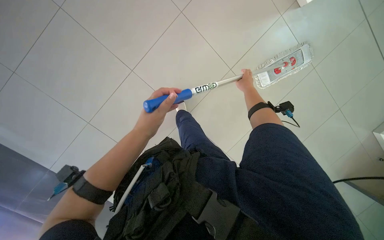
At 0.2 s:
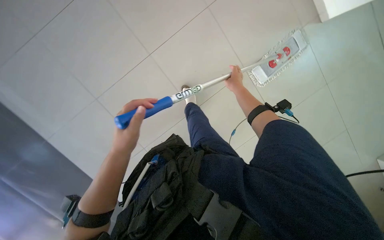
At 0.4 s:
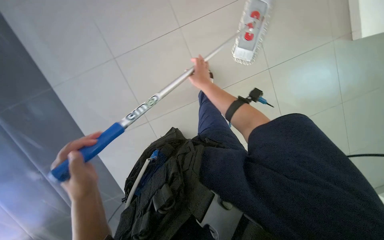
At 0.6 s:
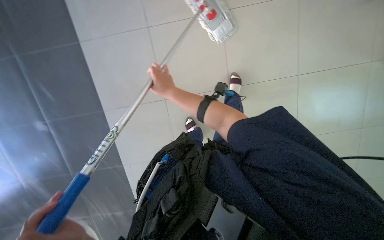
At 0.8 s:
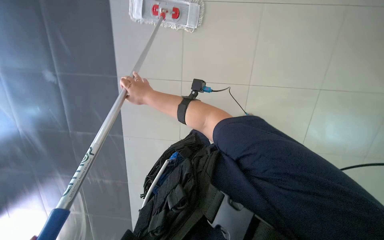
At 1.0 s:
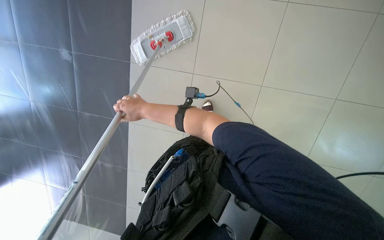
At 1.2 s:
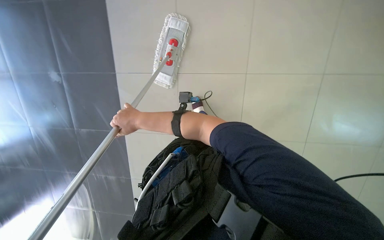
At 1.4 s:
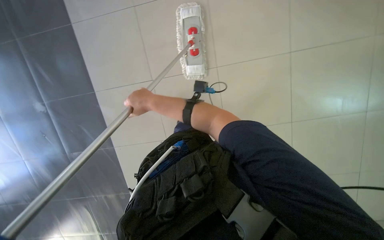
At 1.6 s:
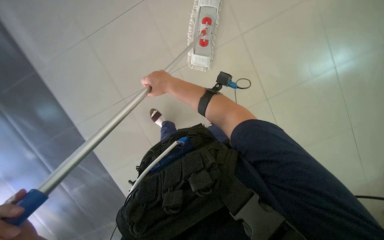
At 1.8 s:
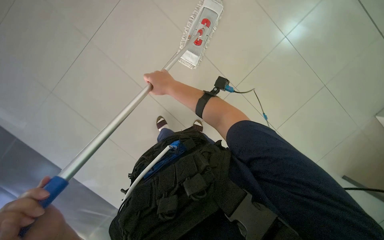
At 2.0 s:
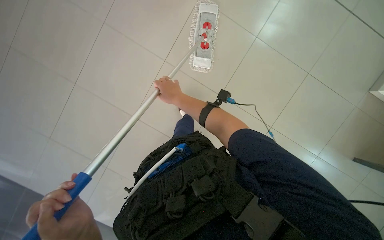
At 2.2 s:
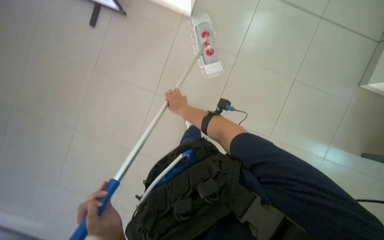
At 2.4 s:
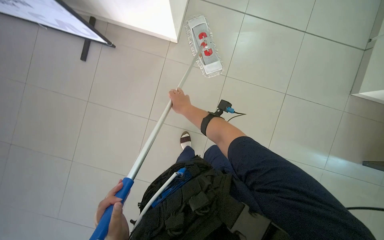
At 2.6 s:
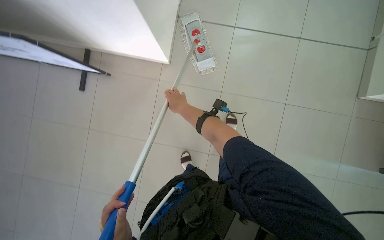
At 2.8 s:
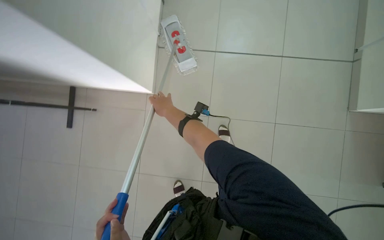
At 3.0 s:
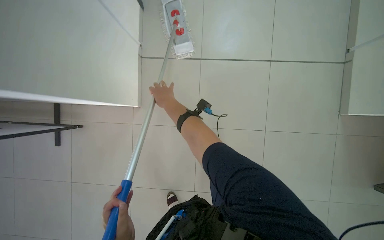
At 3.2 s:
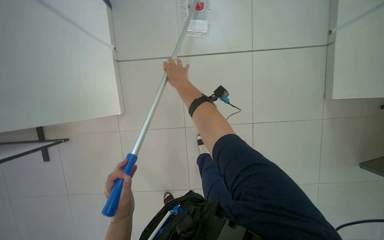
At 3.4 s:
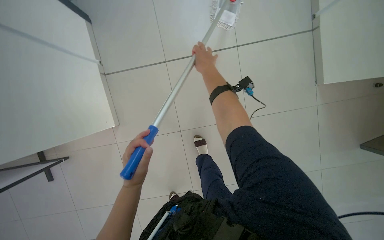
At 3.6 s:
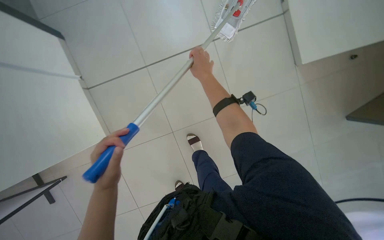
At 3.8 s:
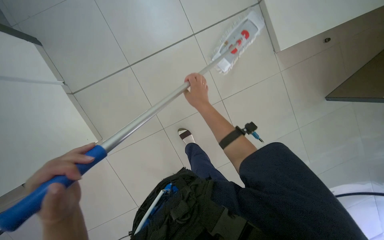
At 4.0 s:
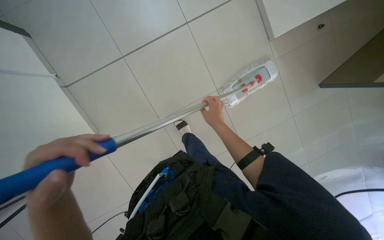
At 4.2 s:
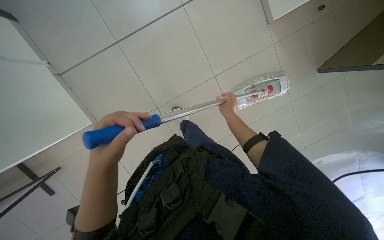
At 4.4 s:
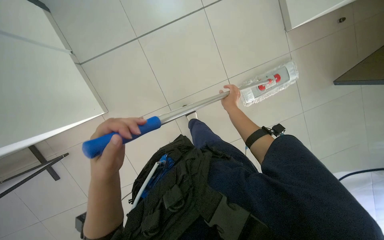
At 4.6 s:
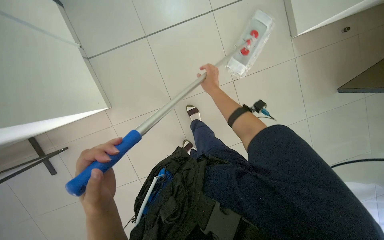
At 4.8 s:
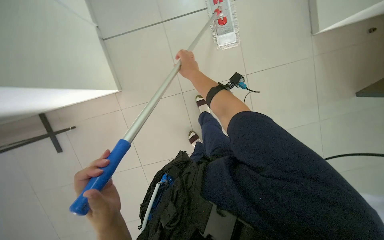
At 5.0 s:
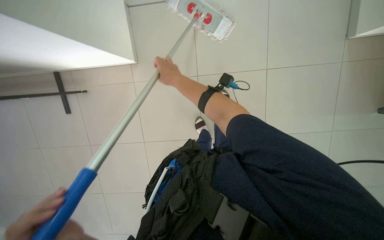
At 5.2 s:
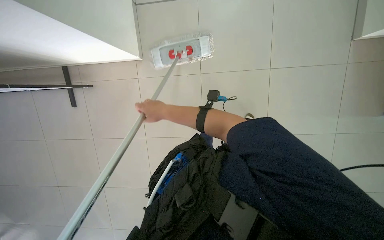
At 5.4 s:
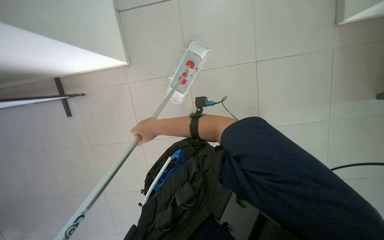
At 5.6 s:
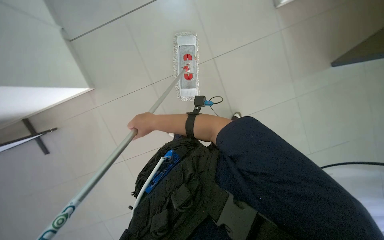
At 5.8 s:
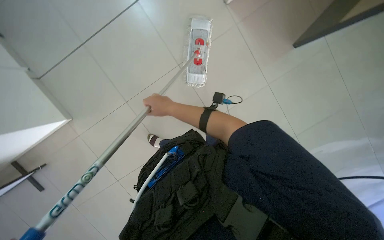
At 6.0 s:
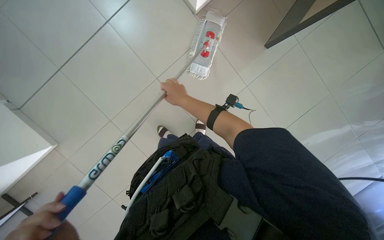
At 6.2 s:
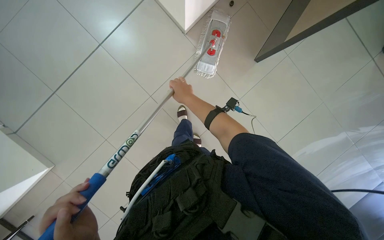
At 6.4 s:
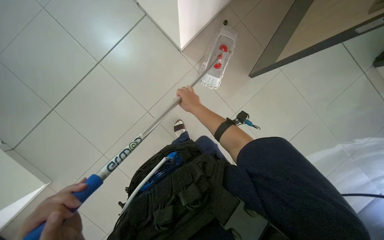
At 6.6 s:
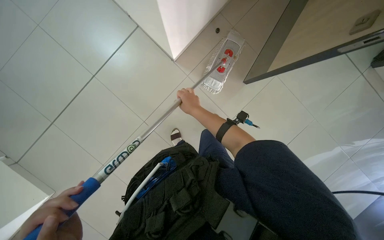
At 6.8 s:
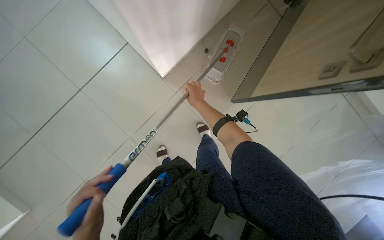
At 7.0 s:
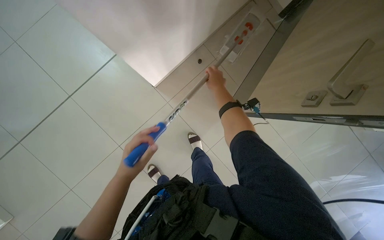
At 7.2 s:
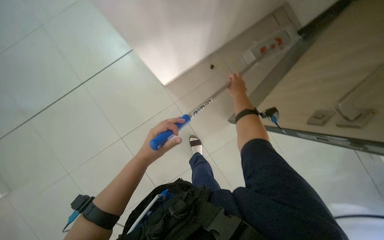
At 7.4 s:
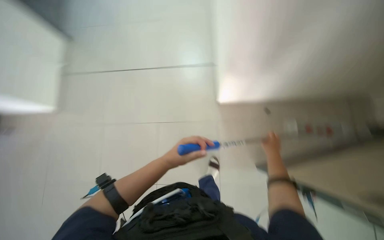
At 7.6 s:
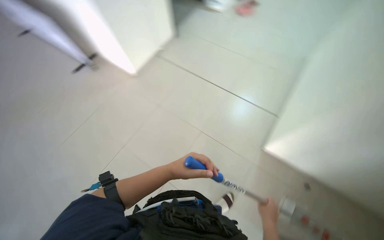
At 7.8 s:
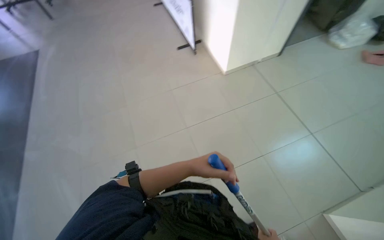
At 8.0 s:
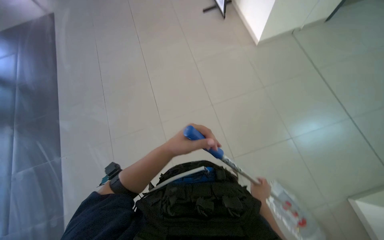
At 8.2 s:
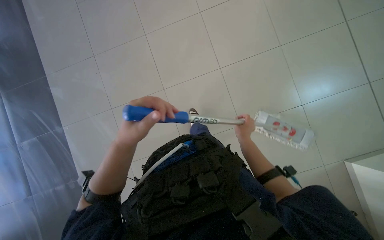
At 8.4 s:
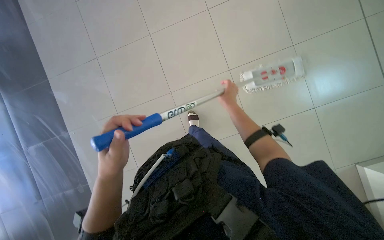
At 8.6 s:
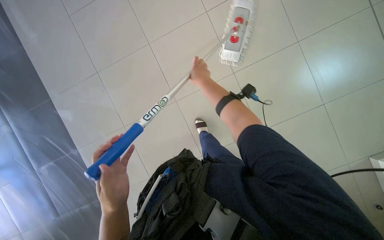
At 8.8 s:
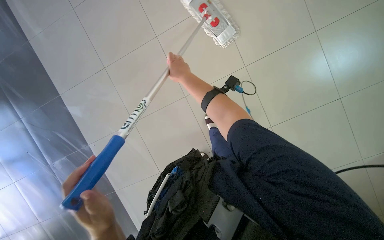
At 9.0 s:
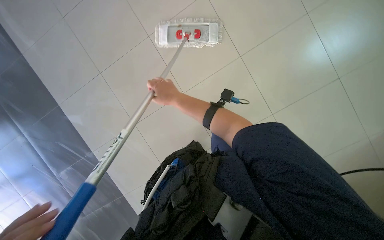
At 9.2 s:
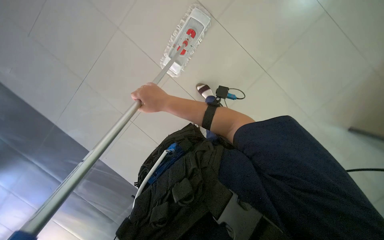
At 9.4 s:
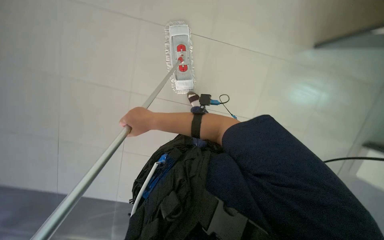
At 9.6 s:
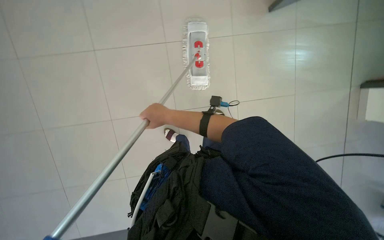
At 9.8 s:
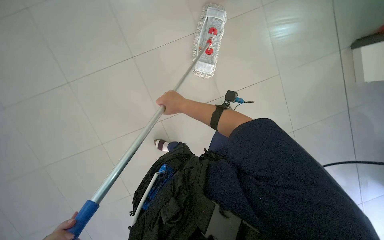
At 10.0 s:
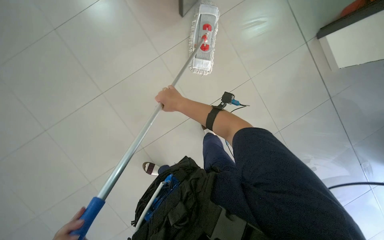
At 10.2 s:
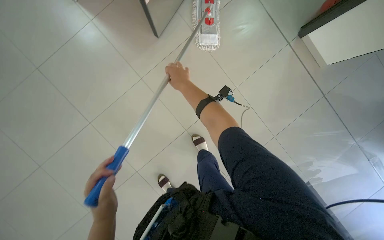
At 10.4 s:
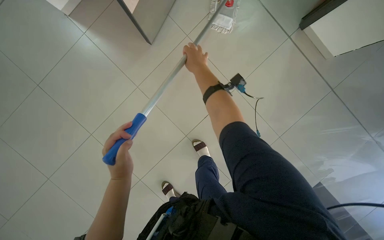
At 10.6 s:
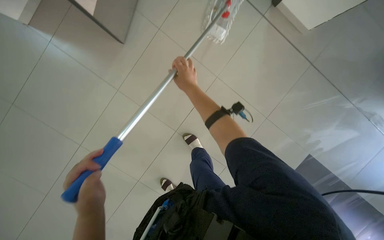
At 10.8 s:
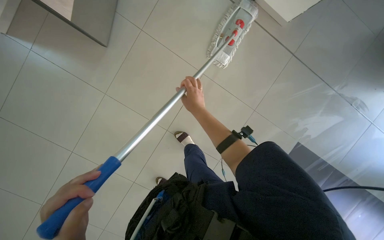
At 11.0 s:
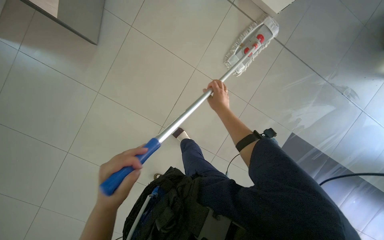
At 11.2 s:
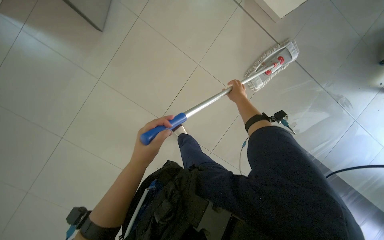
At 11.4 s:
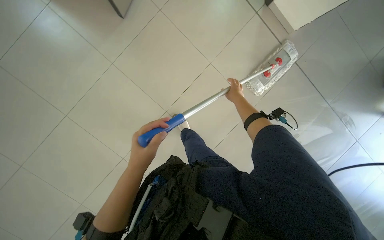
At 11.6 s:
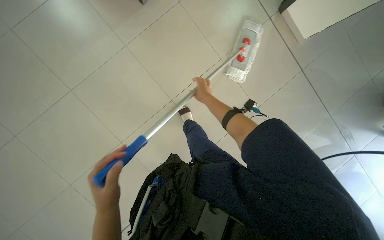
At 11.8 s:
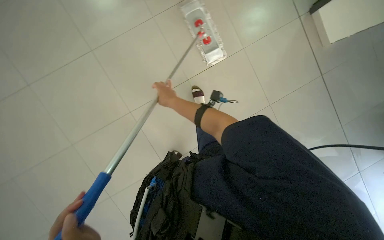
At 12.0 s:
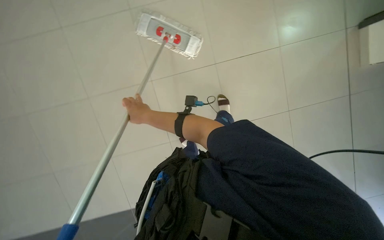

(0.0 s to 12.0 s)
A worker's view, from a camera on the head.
Job: mopping floor.
The whole recording: Mopping floor. The worker continues mopping the tiled floor with a white mop head.
1.6 s - 3.0 s: The right hand heads farther from the camera, covering about 15 cm.
3.0 s - 4.4 s: The camera travels approximately 50 cm. The view tips downward by some 15 degrees. The scene turns approximately 25 degrees counterclockwise in the picture.
9.0 s - 10.4 s: The scene turns approximately 25 degrees counterclockwise in the picture.

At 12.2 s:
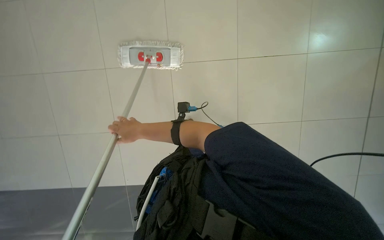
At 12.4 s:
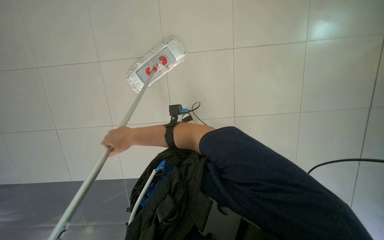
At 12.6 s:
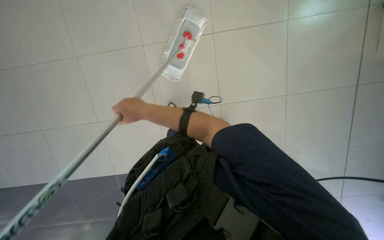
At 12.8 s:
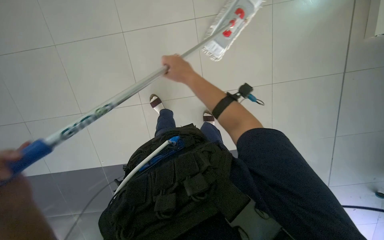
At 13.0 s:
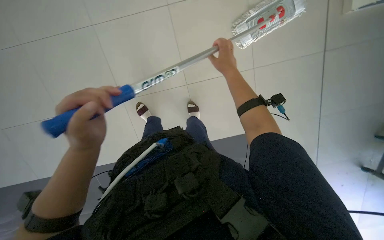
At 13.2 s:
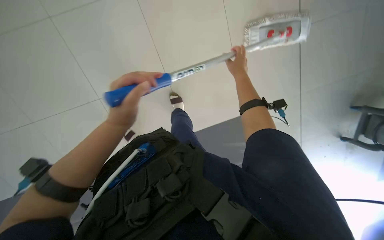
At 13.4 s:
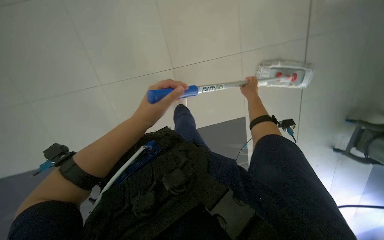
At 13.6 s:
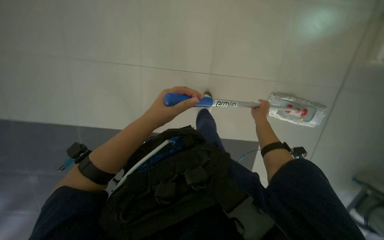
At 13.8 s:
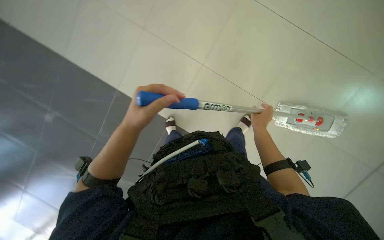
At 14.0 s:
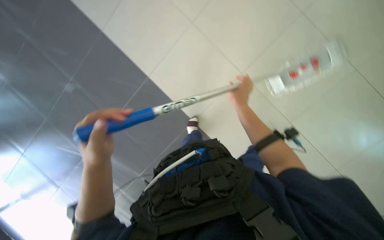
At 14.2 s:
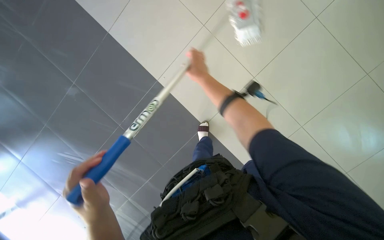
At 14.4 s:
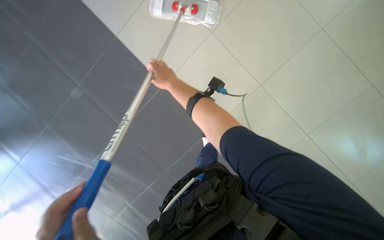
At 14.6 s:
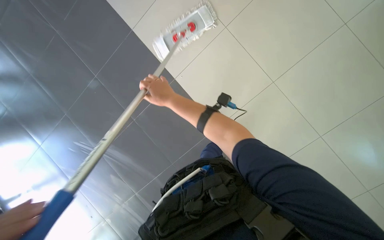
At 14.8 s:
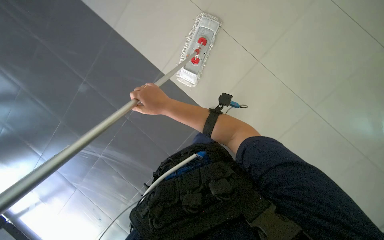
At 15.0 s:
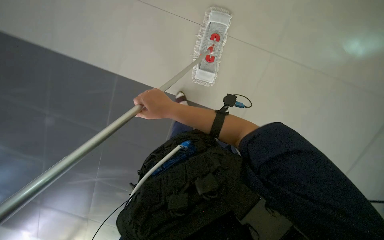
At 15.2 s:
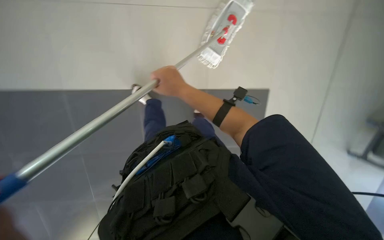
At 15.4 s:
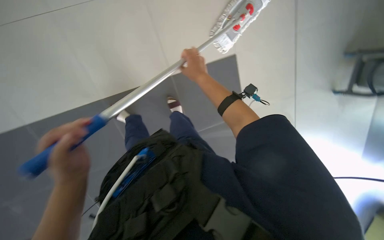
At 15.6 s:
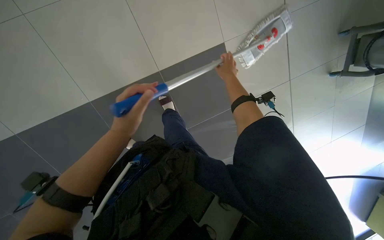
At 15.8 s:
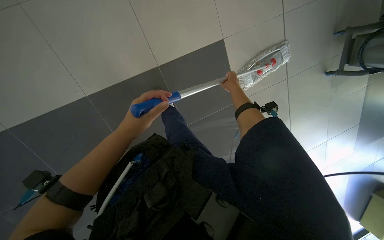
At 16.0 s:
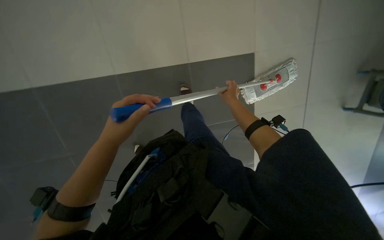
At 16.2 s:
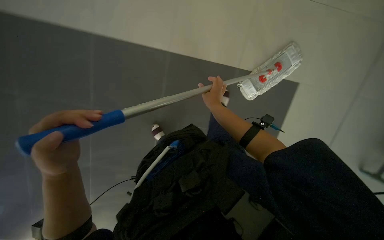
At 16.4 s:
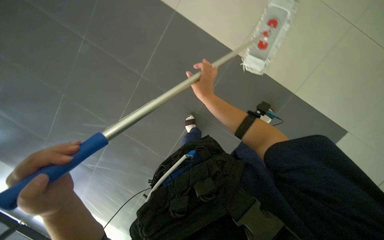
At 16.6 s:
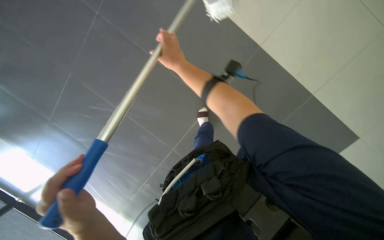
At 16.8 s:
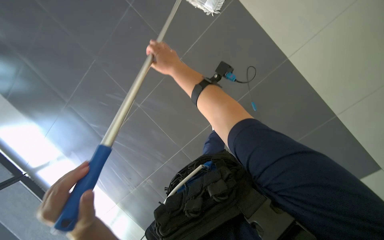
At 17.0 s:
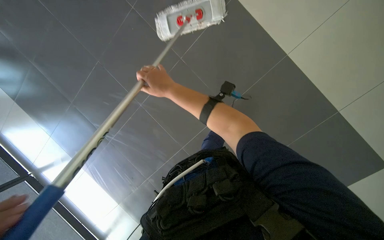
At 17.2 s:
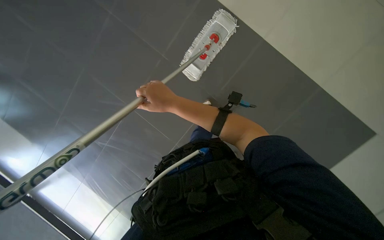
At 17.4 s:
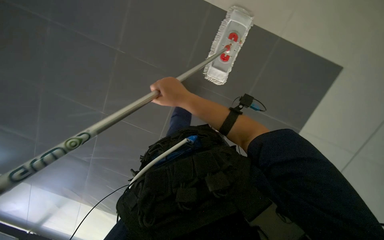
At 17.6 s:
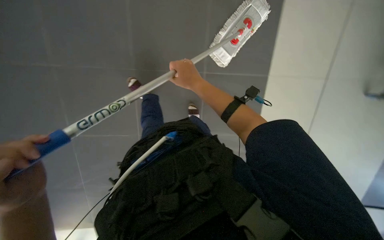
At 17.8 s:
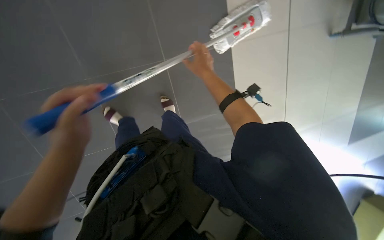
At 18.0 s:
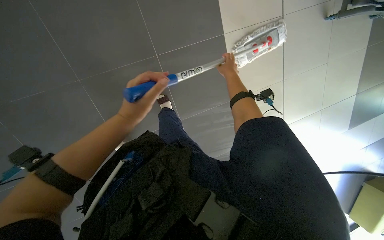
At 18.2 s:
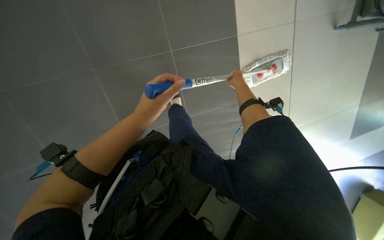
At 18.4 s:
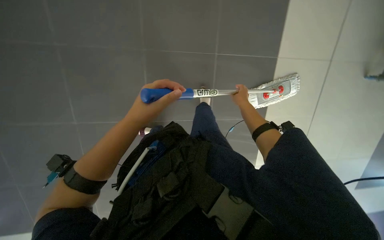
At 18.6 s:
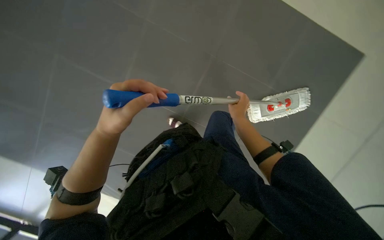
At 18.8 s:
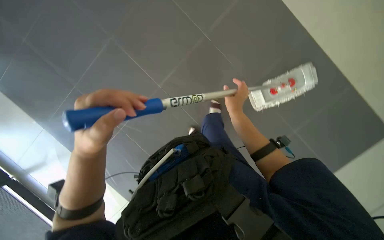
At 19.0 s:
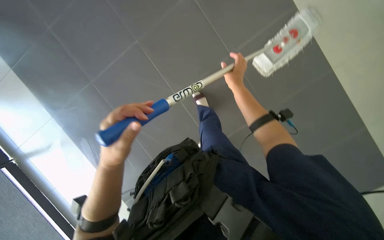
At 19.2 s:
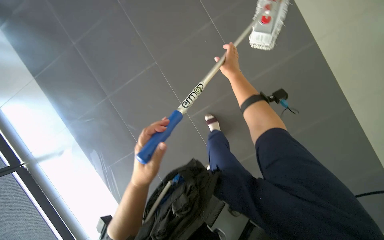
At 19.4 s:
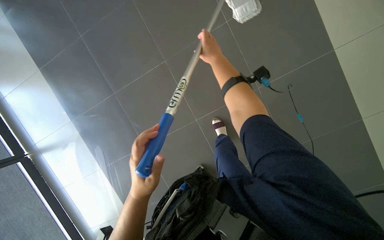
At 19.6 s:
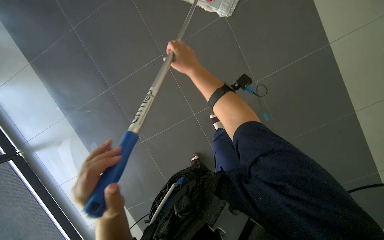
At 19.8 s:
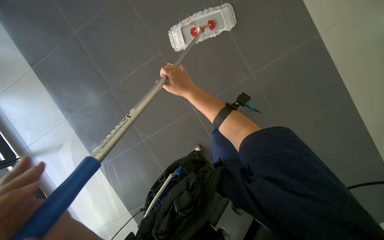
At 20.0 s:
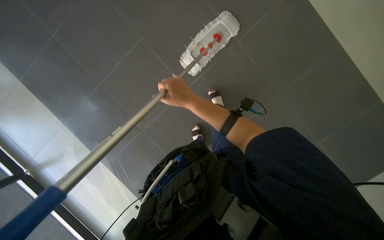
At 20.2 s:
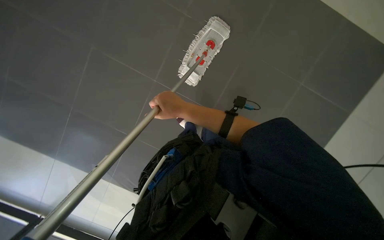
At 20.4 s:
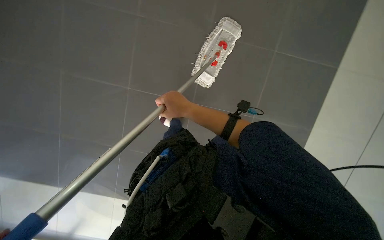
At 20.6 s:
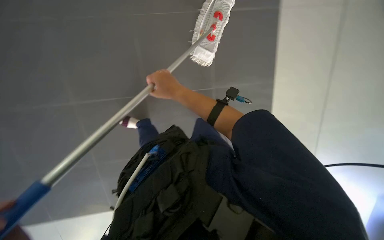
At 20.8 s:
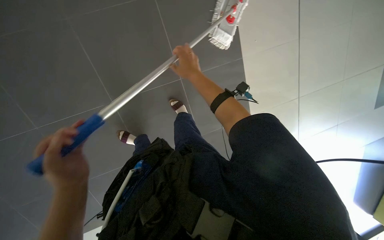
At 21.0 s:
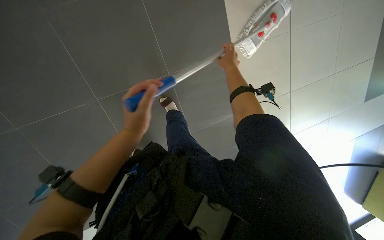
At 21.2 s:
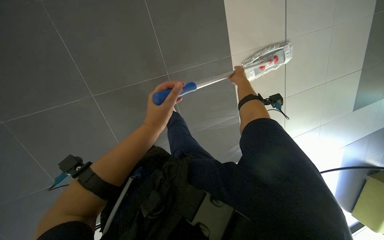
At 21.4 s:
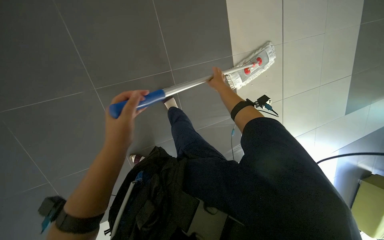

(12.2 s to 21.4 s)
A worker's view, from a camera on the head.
Job: mopping floor.
The whole recording: Mopping floor. The worker continues mopping the tiled floor with a white mop head.
12.2 s - 13.8 s: Everything in view rotates about 25 degrees clockwise. The right hand heads to the right, covering approximately 30 cm.
13.8 s - 15.2 s: The right hand goes roughly 30 cm to the left and up the picture.
15.2 s - 16.8 s: The wearer moves roughly 1.5 m.
19.8 s - 21.4 s: The head travels about 40 cm.
